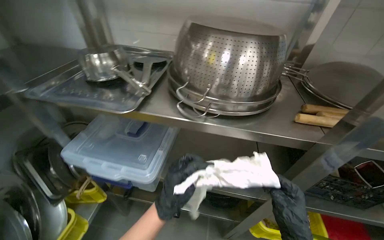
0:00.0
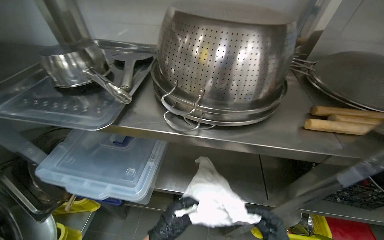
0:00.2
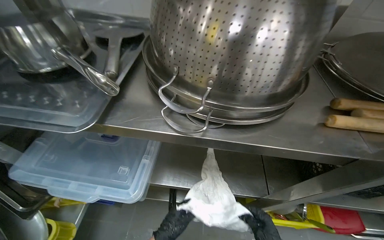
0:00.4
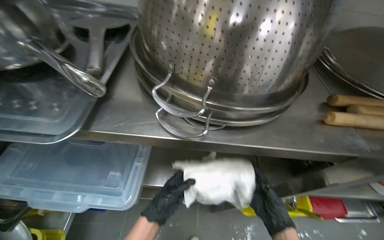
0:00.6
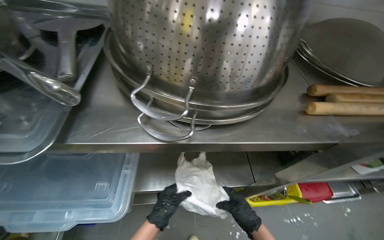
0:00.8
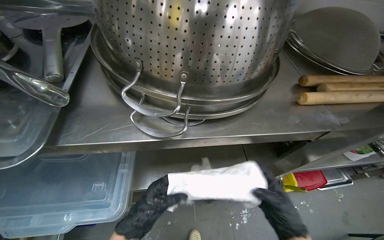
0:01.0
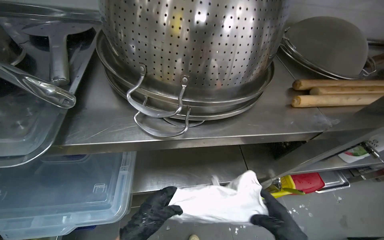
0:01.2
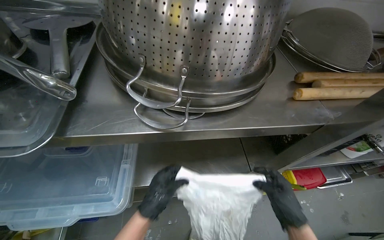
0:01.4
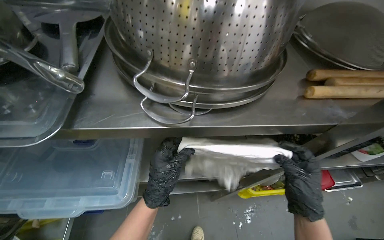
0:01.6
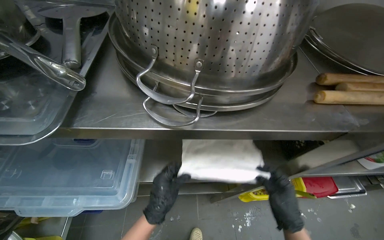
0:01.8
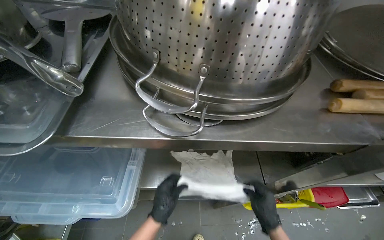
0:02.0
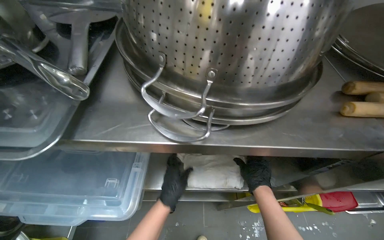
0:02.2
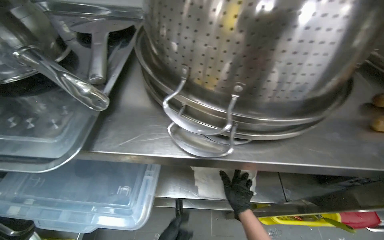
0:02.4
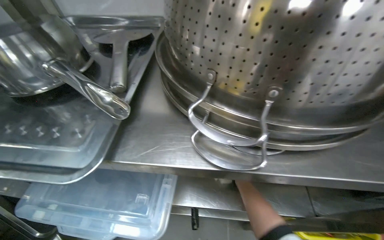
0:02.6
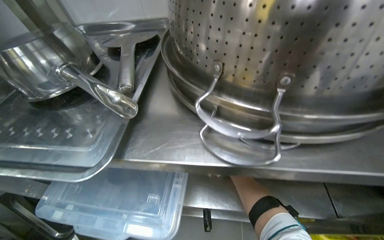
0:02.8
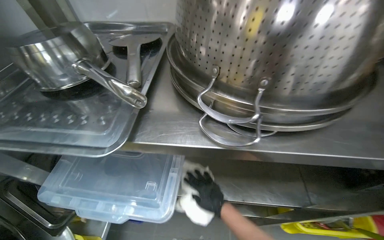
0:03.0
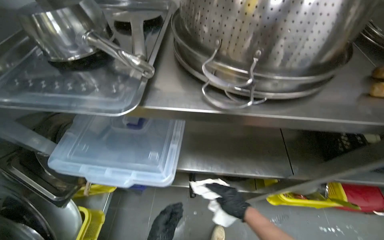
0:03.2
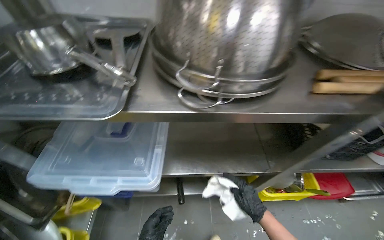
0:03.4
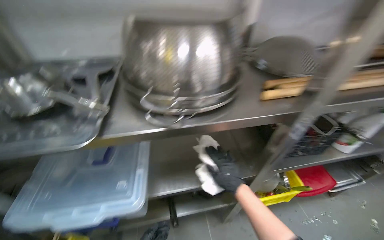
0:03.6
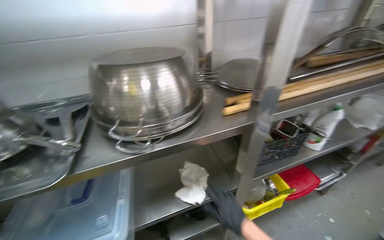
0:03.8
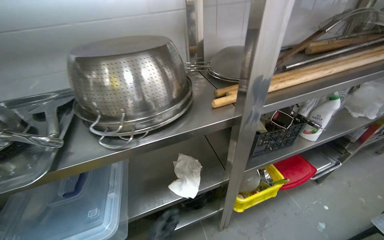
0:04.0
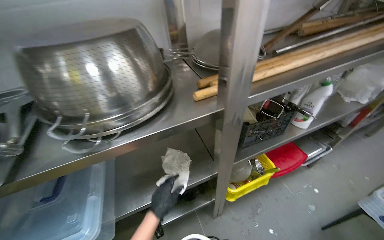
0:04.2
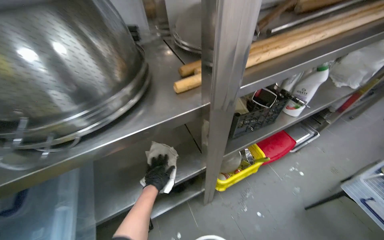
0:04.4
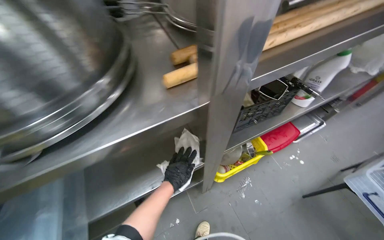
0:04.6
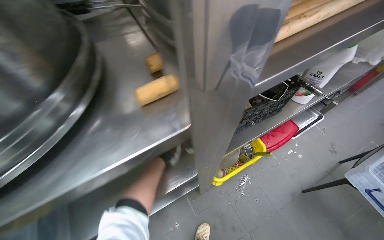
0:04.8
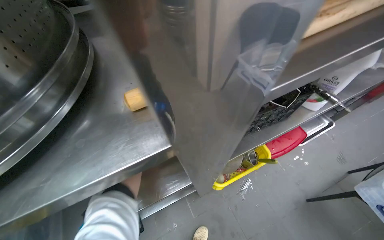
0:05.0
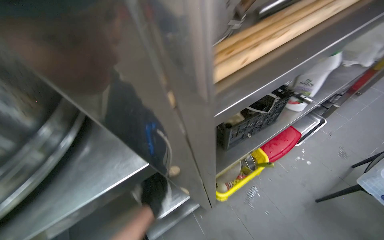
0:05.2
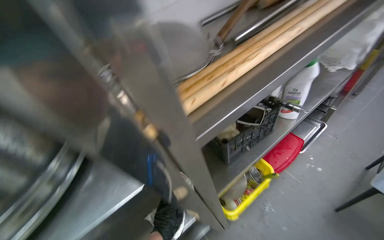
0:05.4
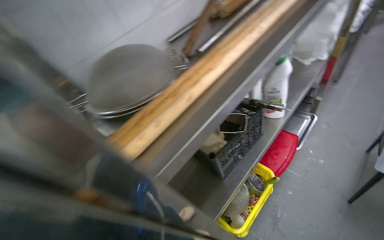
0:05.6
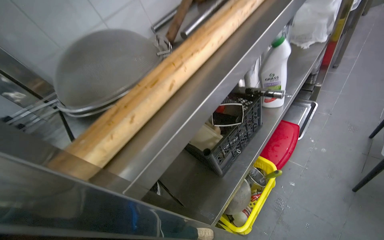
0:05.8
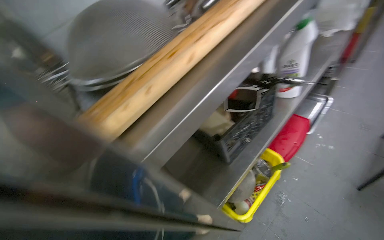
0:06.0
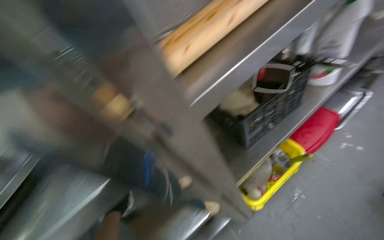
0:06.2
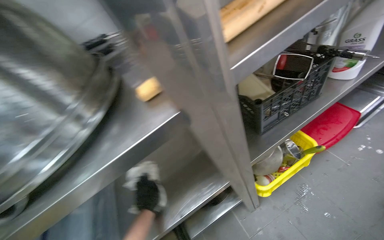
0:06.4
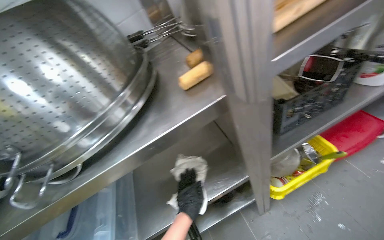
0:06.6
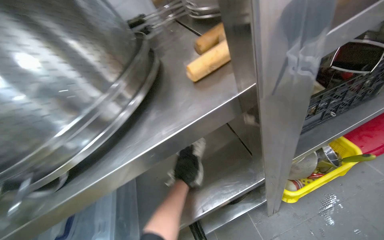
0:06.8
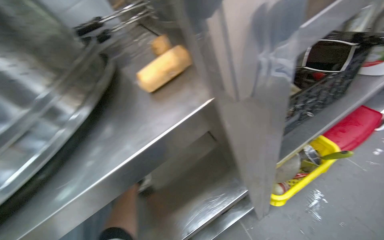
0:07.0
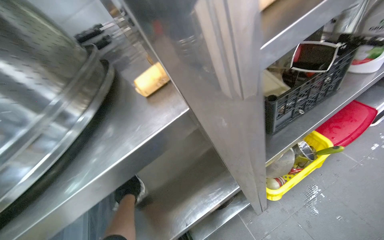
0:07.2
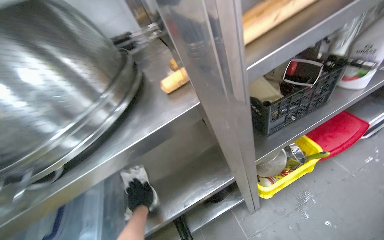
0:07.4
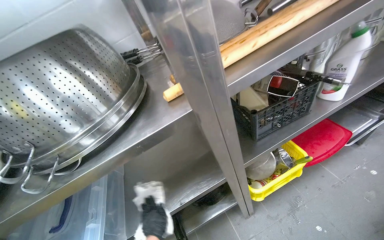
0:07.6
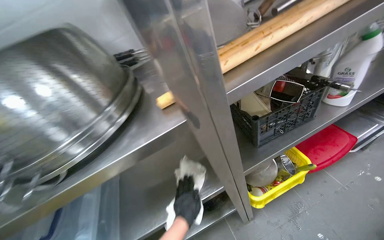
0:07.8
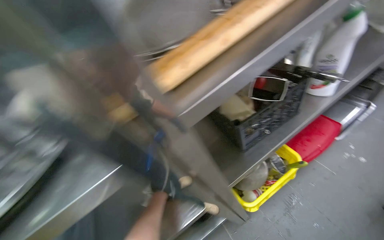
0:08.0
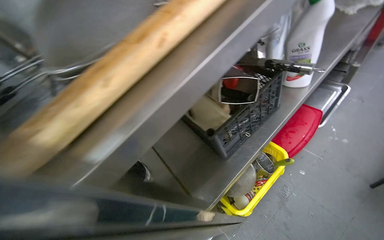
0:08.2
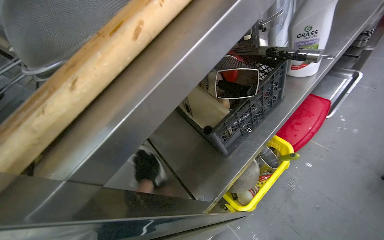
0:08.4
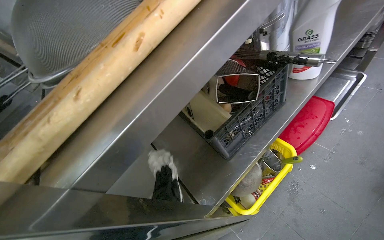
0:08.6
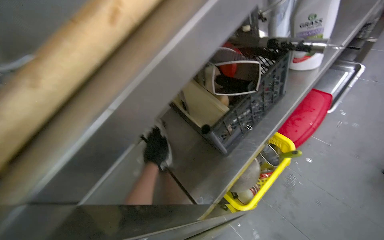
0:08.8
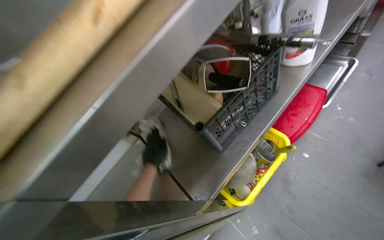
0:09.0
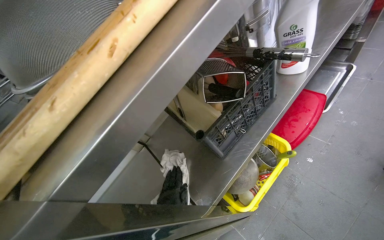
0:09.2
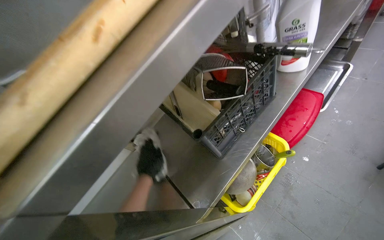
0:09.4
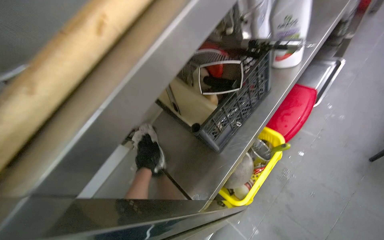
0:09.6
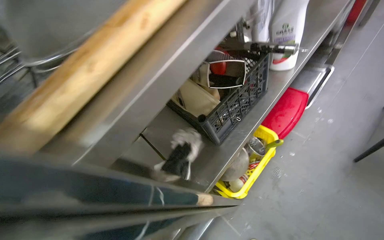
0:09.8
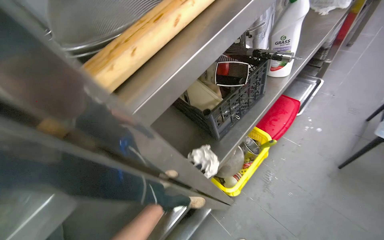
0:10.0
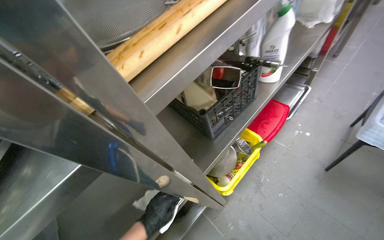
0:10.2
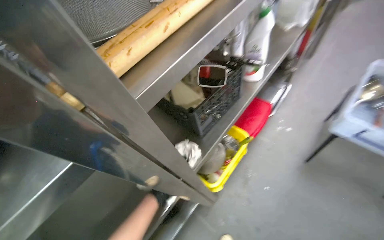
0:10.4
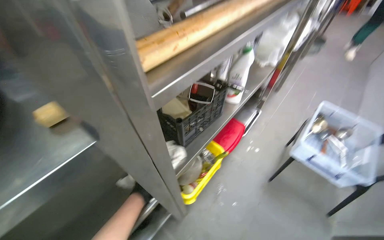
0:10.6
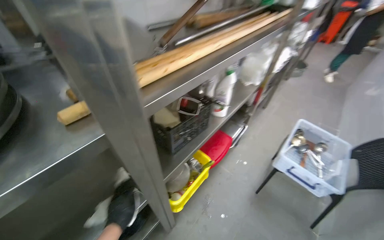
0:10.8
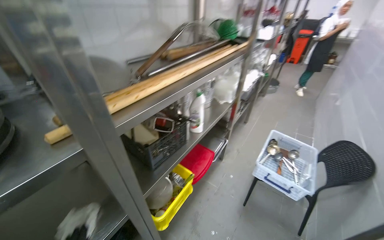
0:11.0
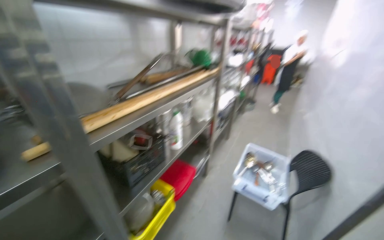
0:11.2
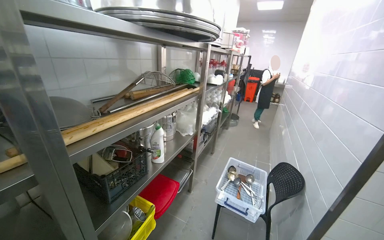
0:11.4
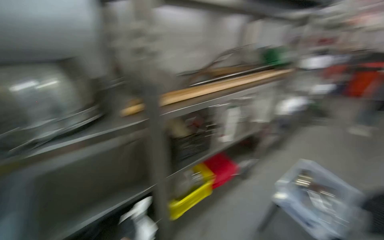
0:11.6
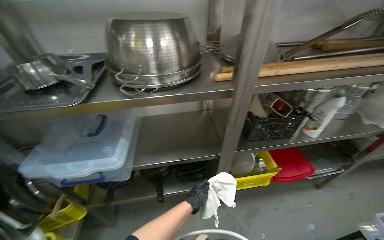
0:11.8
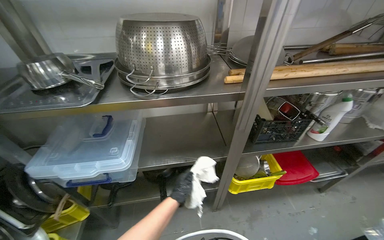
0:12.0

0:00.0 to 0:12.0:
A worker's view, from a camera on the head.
Job: wiping surfaces.
The whole recording: Wiping metal kitchen shelves. The worker wipes the metal shelves with a cloth, moving items to clean underneath.
0:00.0 to 0:01.6: The head rotates roughly 15 degrees to the right. The view tilts about 15 degrees downward.
0:01.6 to 0:03.0: The right hand goes about 35 cm to the left and farther from the camera.
0:03.0 to 0:04.4: The head rotates approximately 35 degrees to the right.
0:06.0 to 0:07.6: The head rotates some 20 degrees to the left.
0:09.0 to 0:10.4: The left hand moves down the picture and nearer to the camera, approximately 25 cm.
0:10.4 to 0:12.0: The camera travels approximately 40 cm. The head rotates roughly 40 degrees to the left. The wearer looks some 15 degrees further upward.

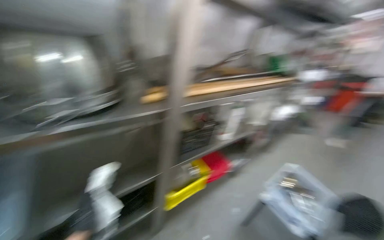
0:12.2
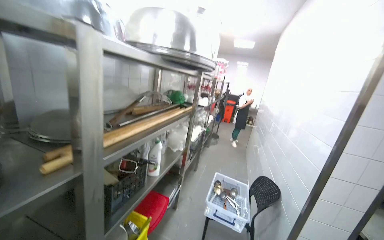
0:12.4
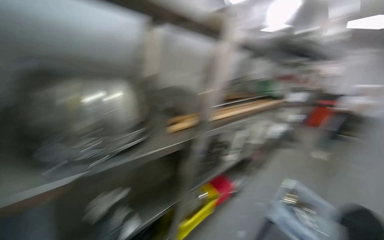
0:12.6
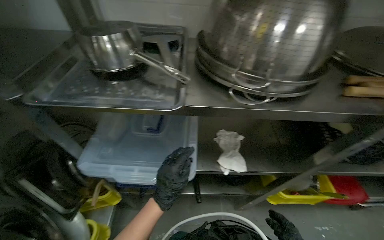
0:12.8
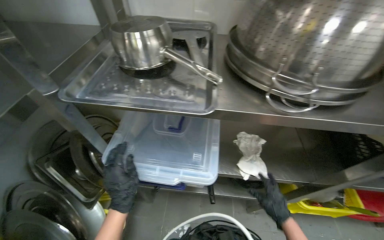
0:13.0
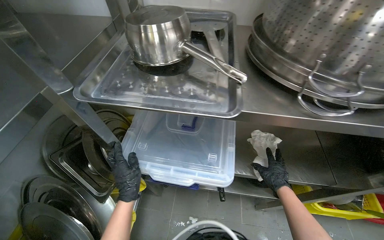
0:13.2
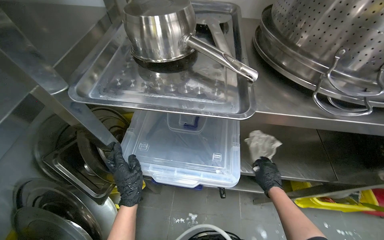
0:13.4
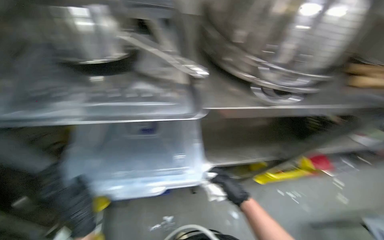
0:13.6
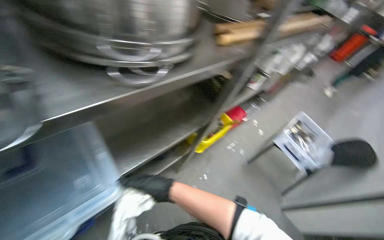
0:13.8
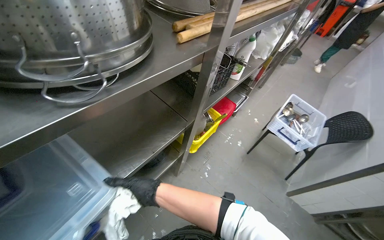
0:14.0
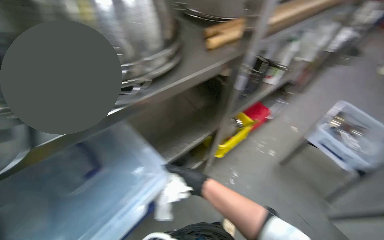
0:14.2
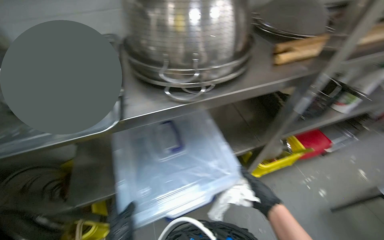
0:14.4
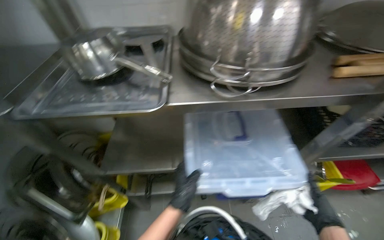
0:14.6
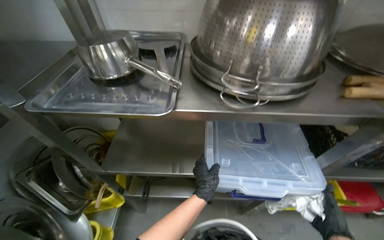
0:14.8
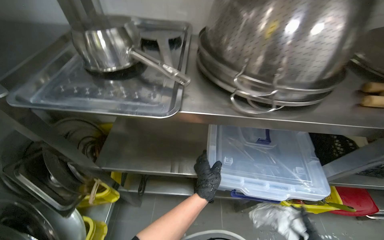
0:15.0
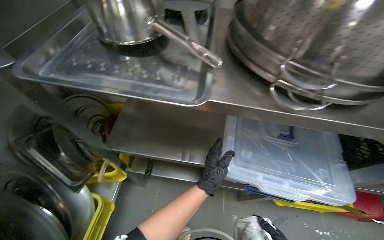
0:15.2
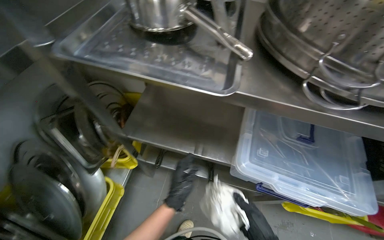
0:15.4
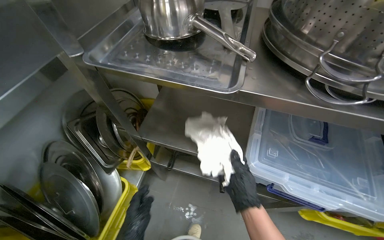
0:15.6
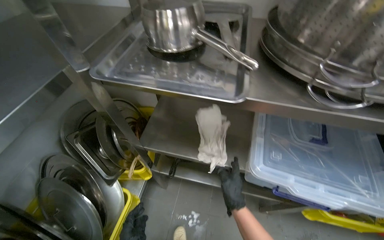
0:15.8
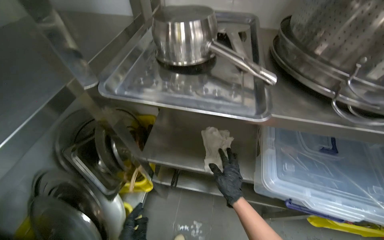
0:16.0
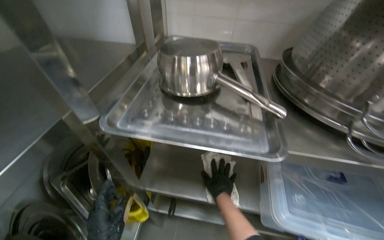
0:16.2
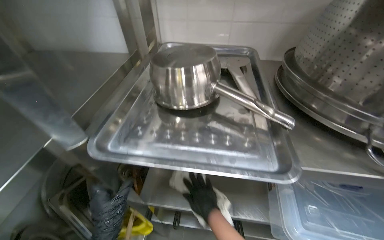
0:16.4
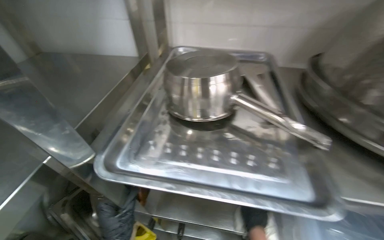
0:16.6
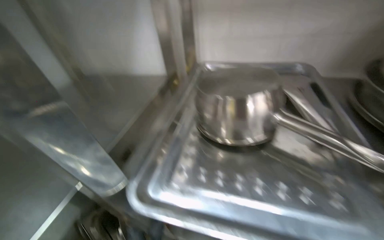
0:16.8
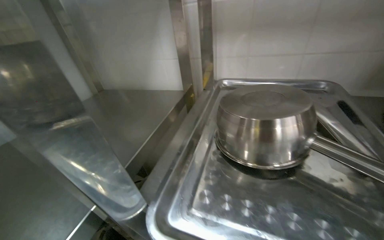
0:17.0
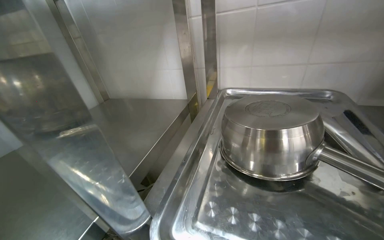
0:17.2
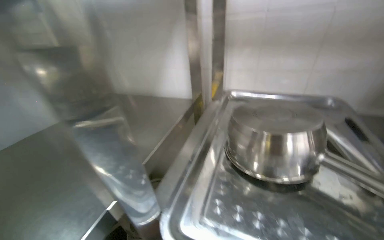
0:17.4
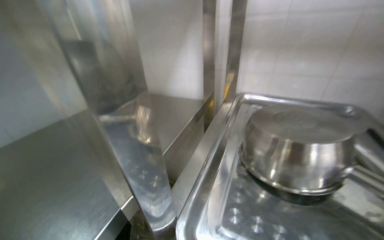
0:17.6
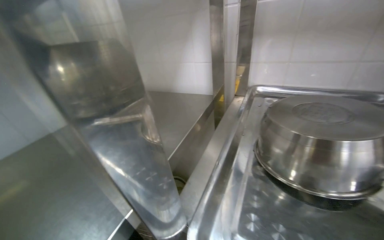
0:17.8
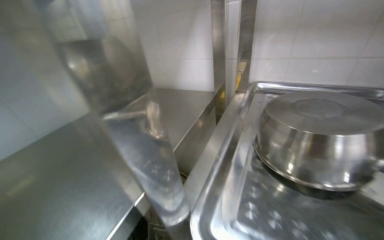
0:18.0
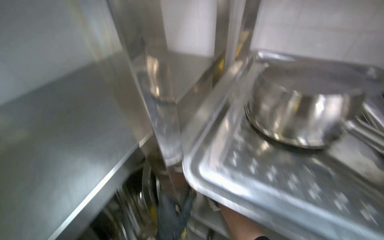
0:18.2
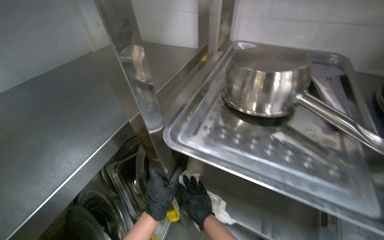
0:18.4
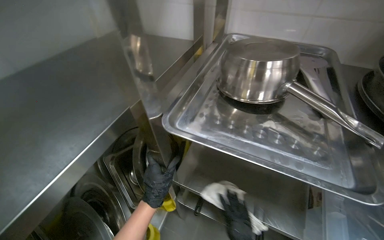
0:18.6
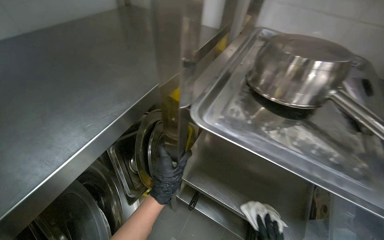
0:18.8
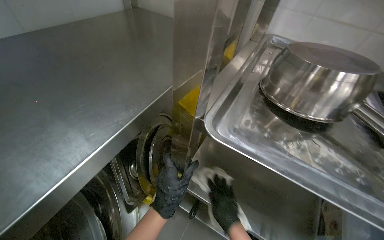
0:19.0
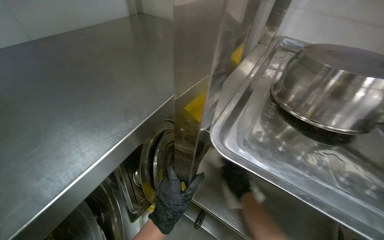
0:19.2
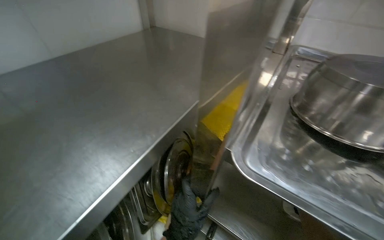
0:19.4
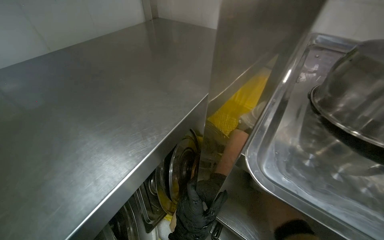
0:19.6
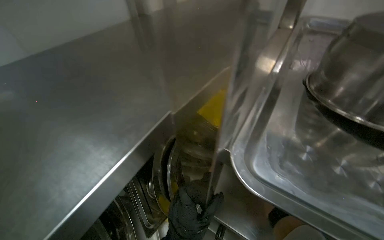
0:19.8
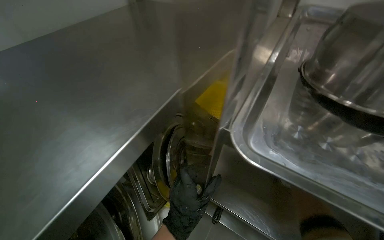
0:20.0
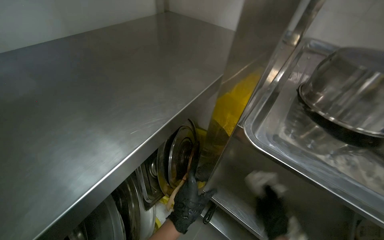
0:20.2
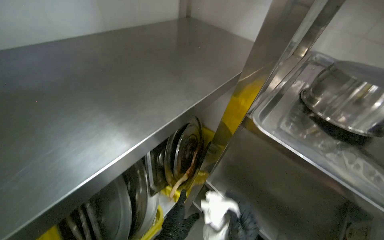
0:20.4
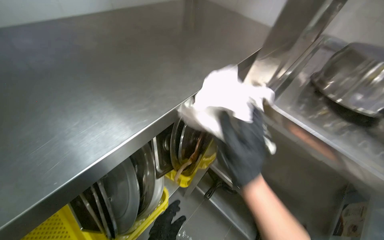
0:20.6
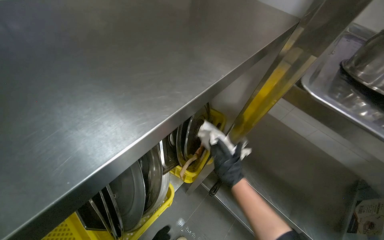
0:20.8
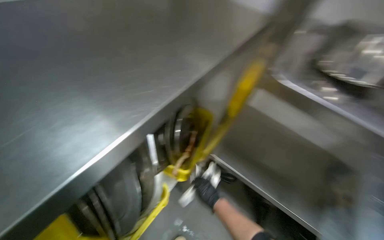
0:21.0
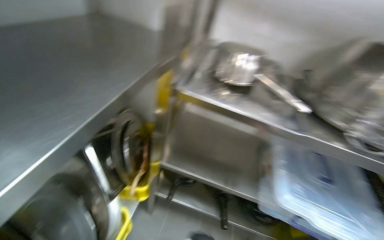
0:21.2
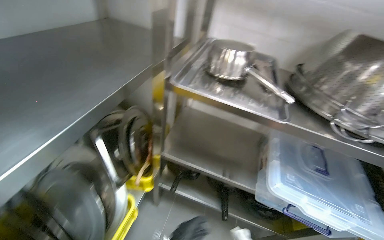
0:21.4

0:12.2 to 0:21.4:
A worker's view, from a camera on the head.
Job: wiping surfaces.
The whole recording: Wiping metal kitchen shelves. The worker wipes the metal shelves with a cloth, moving items to clean underneath.
0:13.8 to 0:15.2: The wearer looks approximately 55 degrees further to the left.
0:15.2 to 0:16.8: The wearer looks roughly 15 degrees further upward.
